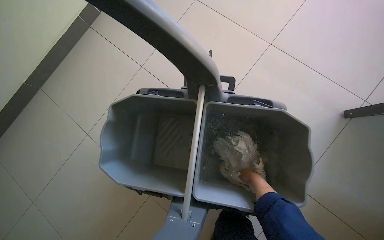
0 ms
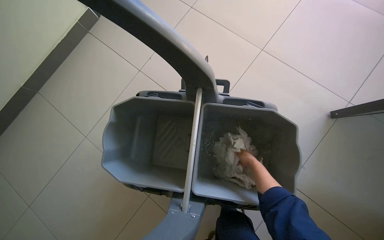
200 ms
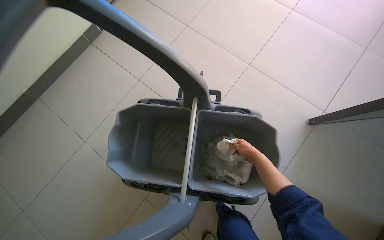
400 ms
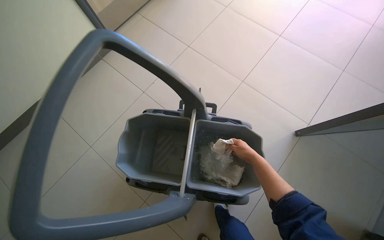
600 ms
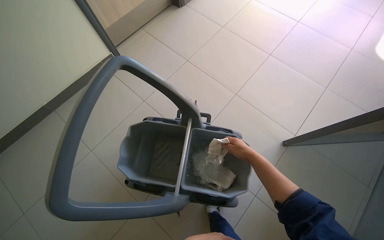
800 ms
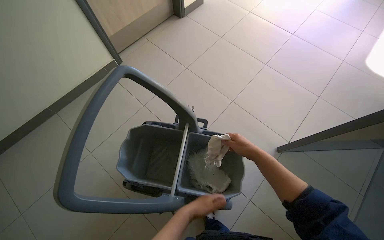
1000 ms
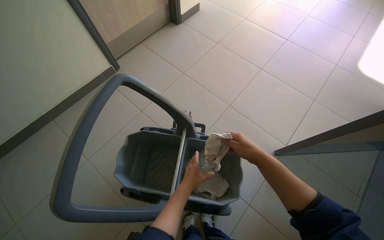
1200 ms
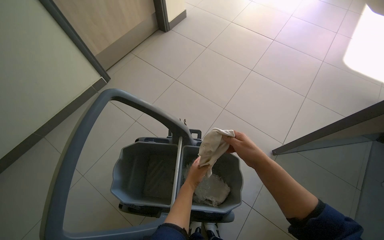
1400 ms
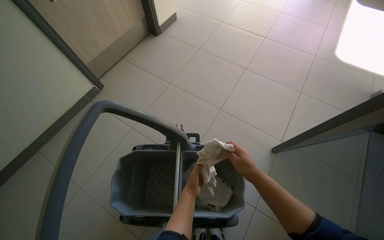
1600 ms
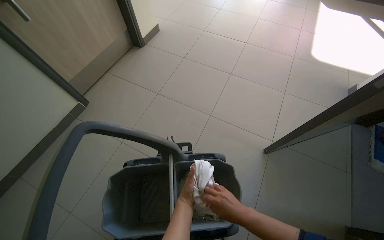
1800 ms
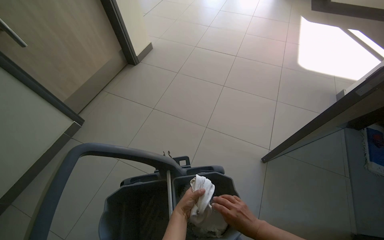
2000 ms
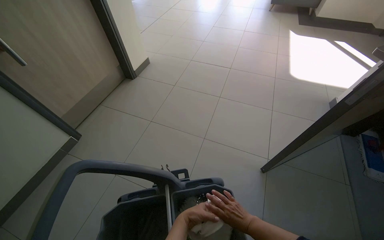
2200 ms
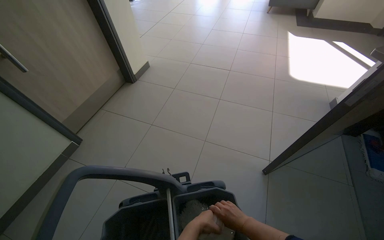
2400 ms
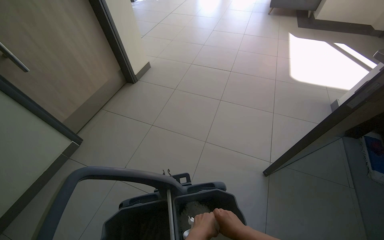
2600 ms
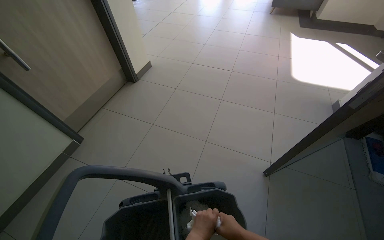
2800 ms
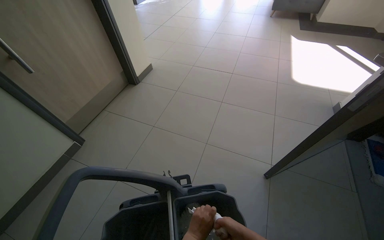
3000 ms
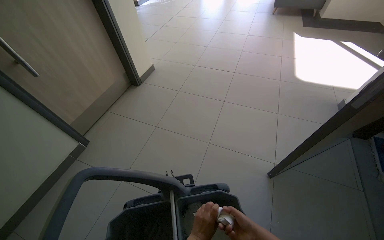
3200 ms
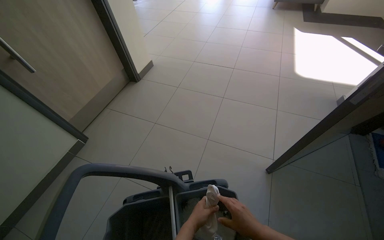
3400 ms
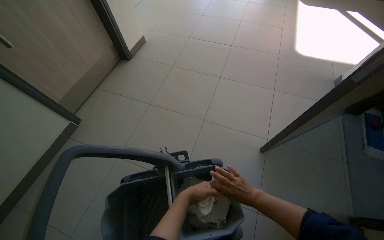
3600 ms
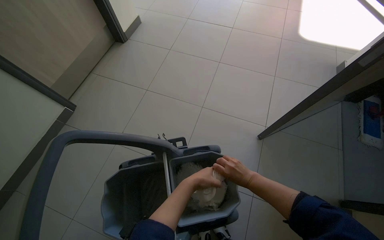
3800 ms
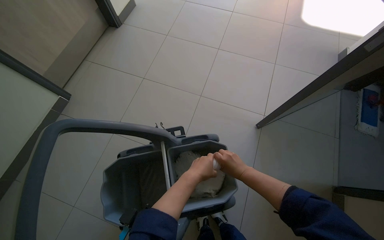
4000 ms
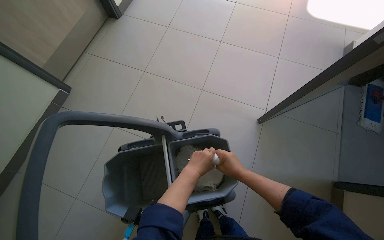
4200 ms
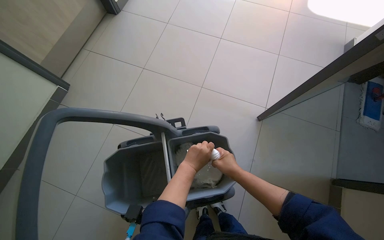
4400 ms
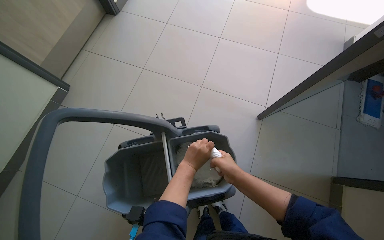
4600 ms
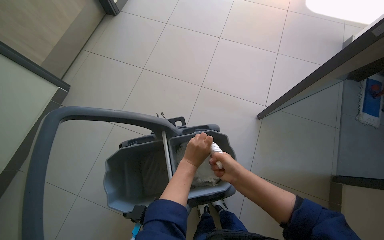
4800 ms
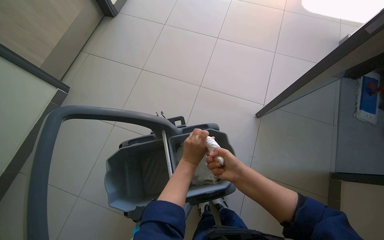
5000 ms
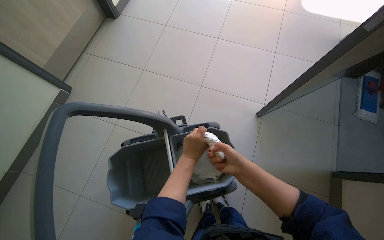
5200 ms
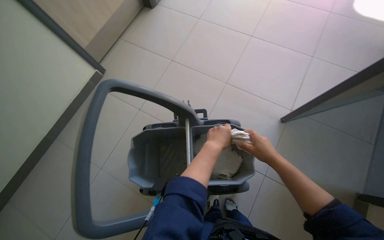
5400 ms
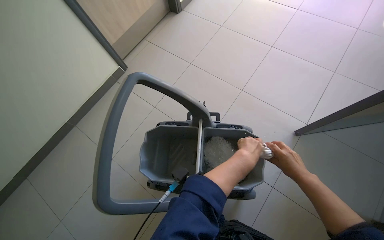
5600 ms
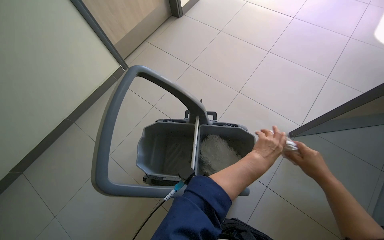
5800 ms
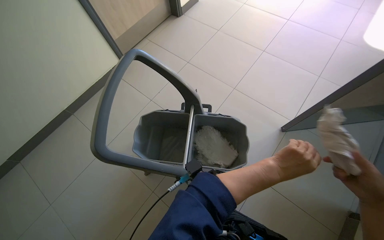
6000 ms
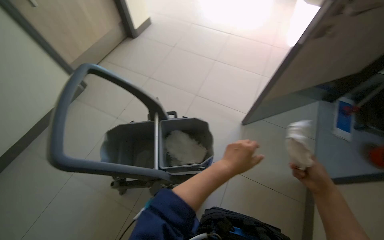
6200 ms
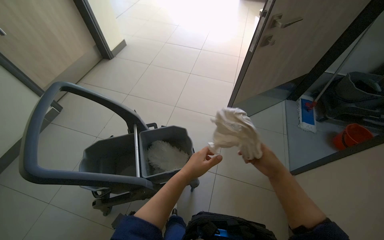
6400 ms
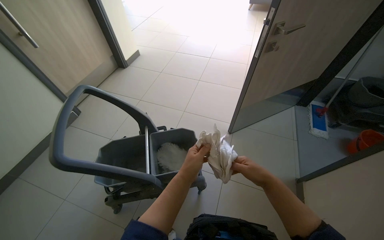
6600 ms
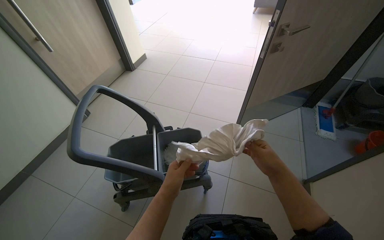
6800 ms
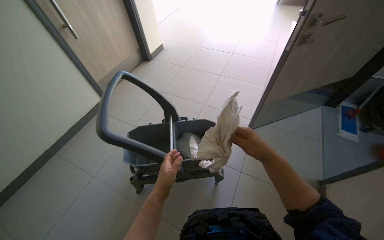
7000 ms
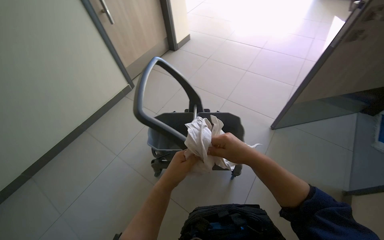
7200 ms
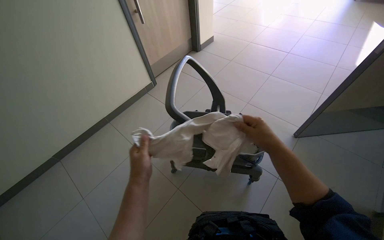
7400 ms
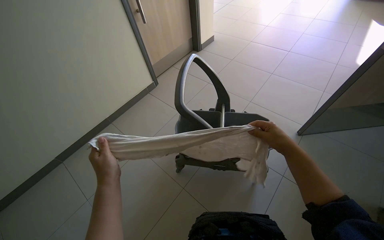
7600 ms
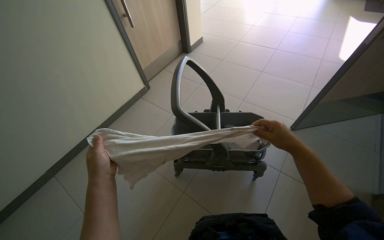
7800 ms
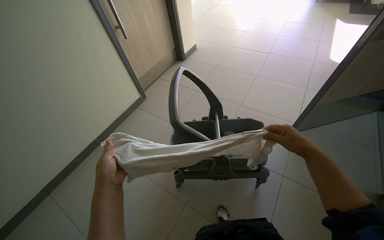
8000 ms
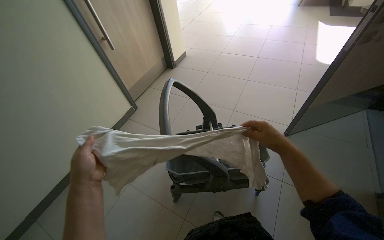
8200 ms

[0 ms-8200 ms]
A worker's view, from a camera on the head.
Job: preparing cleaning supplies.
The whole recording: Collecting cleaning cloths and mop. The worker collects cleaning cloths and a mop head from a rack and places them into the cart.
0 ms to 1600 ms: The wearer looks approximately 20 degrees further upward. The right hand heads nearer to the camera and up the picture, covering roughly 50 cm.
1600 ms to 3200 ms: The view tilts about 10 degrees upward.
3200 ms to 5000 ms: The wearer looks about 20 degrees further downward.
5000 ms to 6600 ms: The camera travels approximately 50 cm. The view tips upward by roughly 20 degrees.
6600 ms to 8200 ms: The left hand heads to the left, covering about 60 cm; the right hand heads up the picture, covering roughly 10 cm.

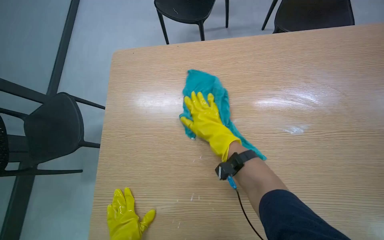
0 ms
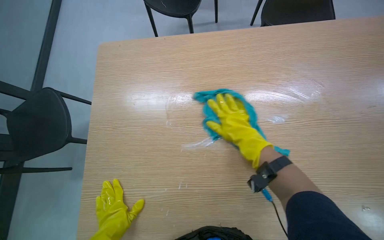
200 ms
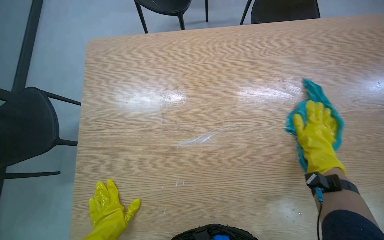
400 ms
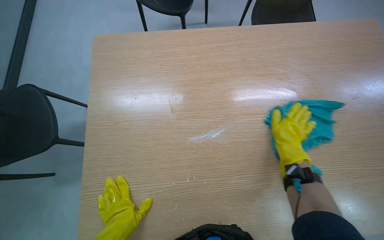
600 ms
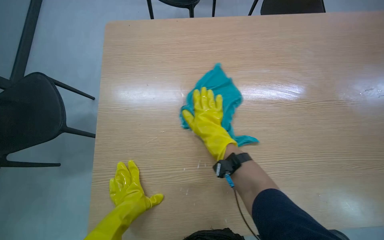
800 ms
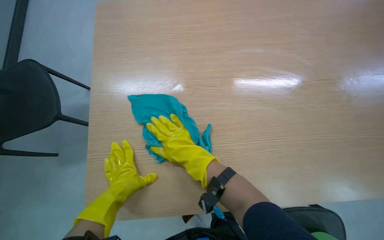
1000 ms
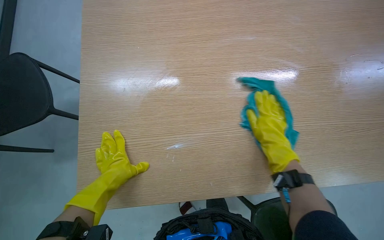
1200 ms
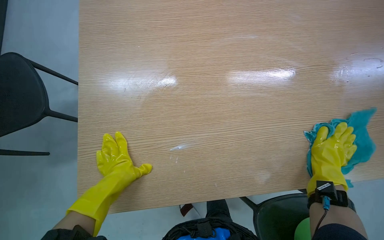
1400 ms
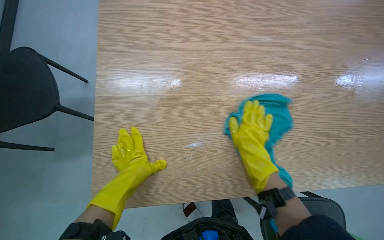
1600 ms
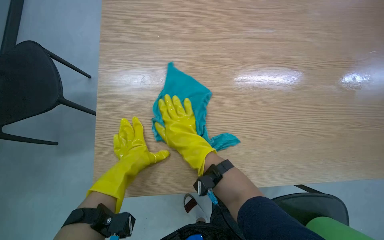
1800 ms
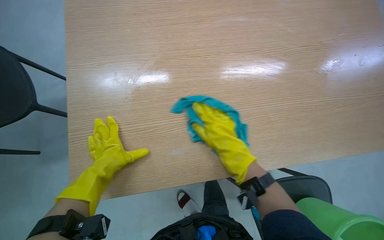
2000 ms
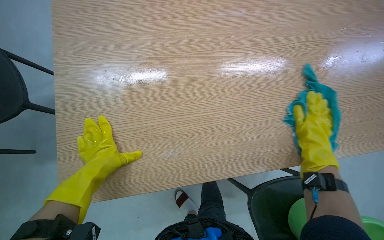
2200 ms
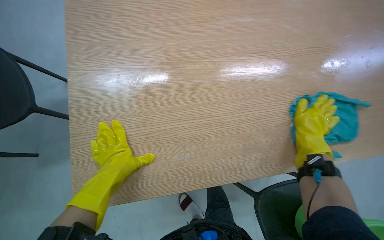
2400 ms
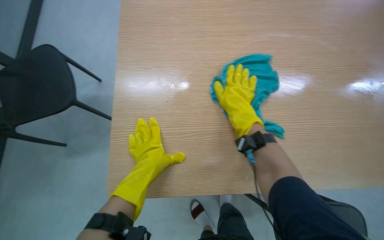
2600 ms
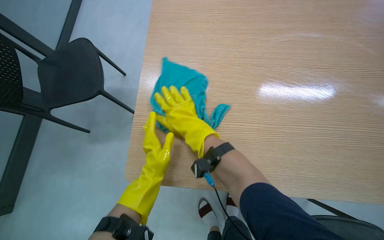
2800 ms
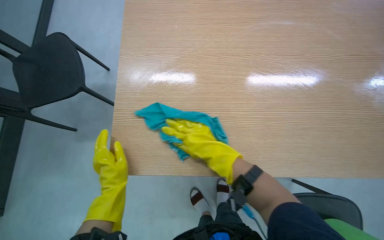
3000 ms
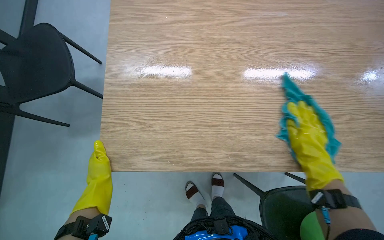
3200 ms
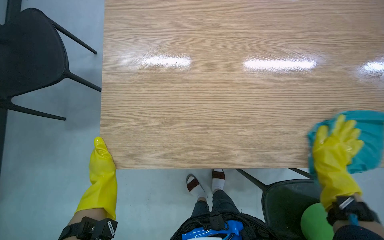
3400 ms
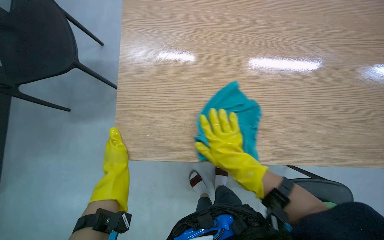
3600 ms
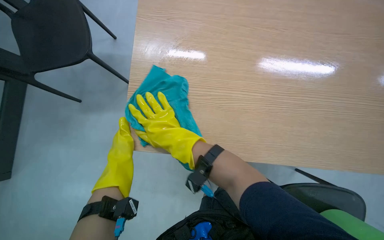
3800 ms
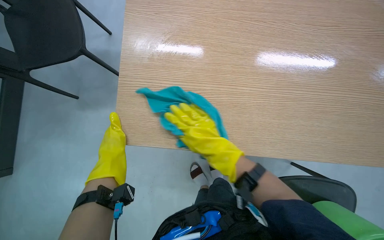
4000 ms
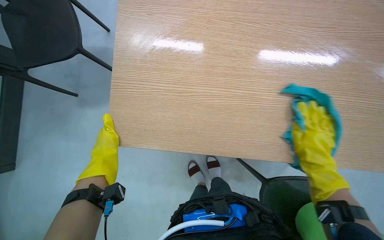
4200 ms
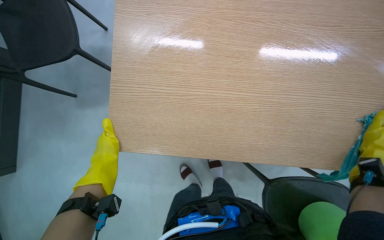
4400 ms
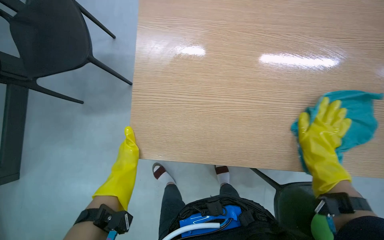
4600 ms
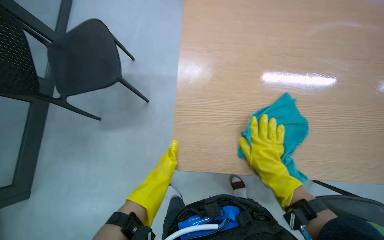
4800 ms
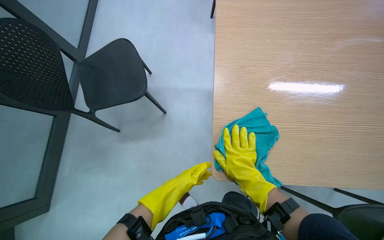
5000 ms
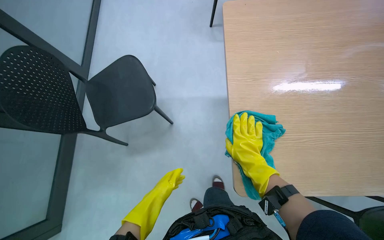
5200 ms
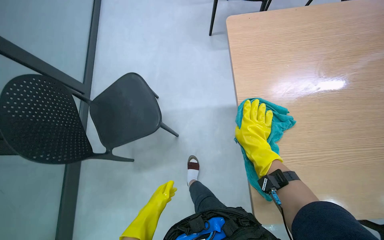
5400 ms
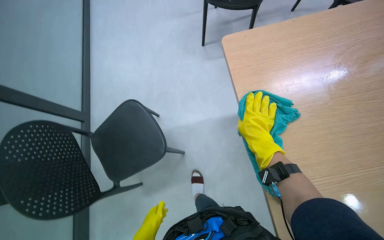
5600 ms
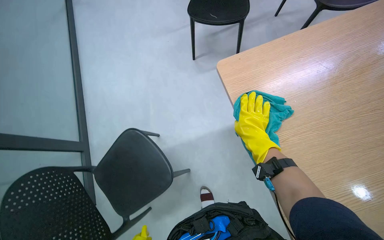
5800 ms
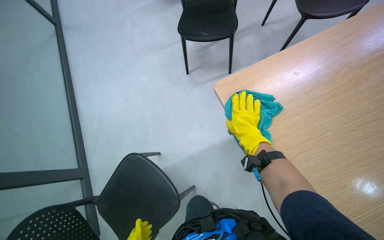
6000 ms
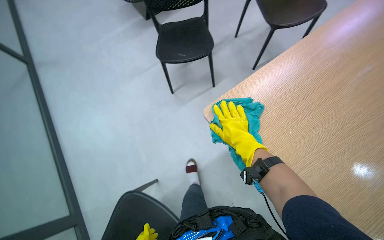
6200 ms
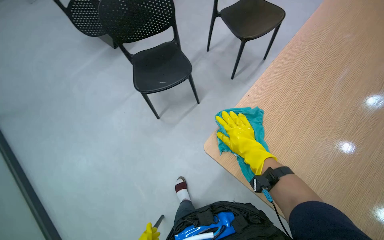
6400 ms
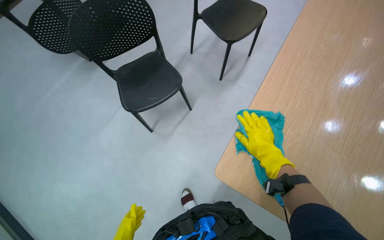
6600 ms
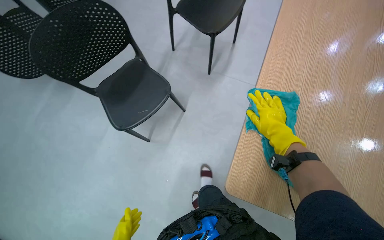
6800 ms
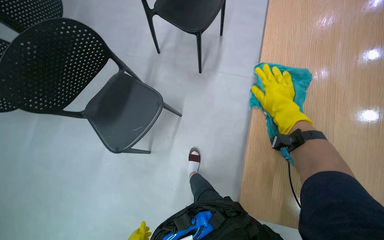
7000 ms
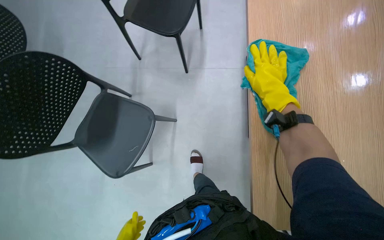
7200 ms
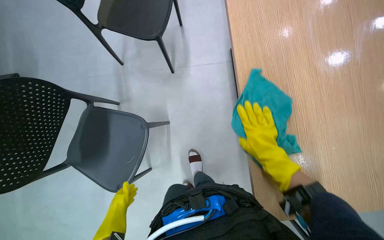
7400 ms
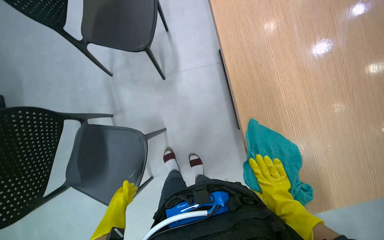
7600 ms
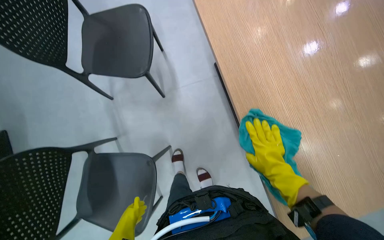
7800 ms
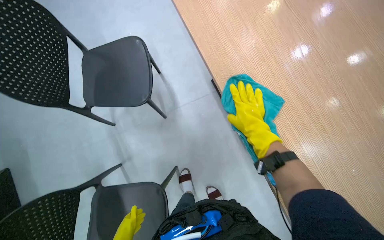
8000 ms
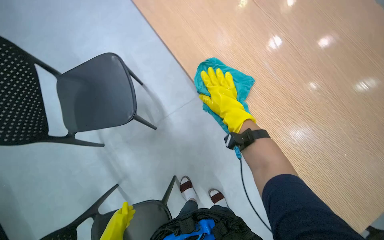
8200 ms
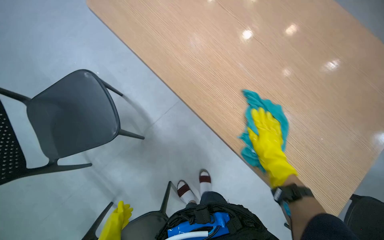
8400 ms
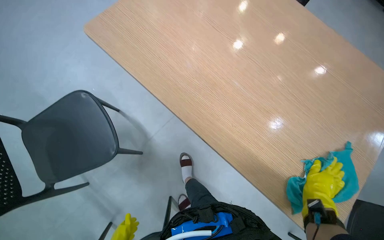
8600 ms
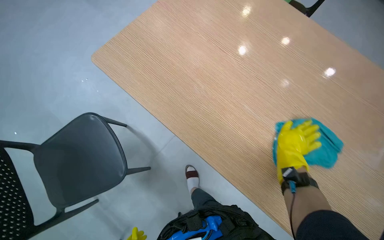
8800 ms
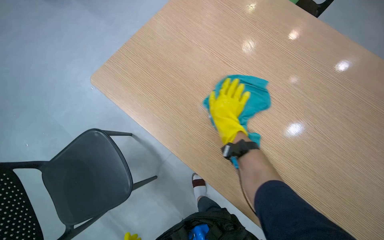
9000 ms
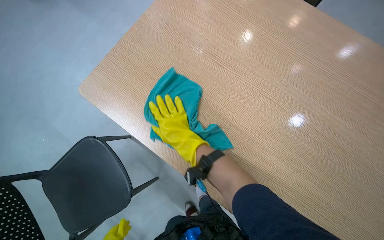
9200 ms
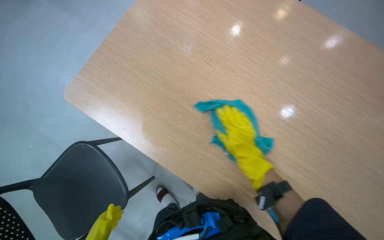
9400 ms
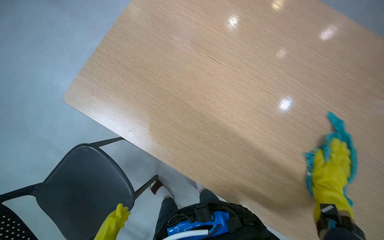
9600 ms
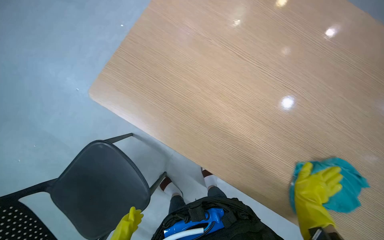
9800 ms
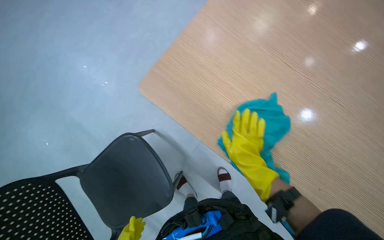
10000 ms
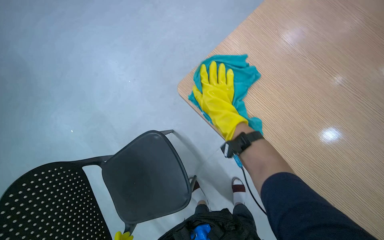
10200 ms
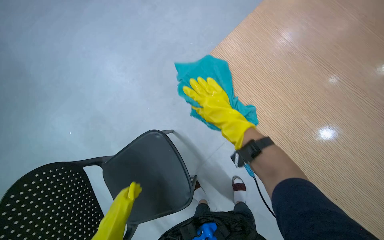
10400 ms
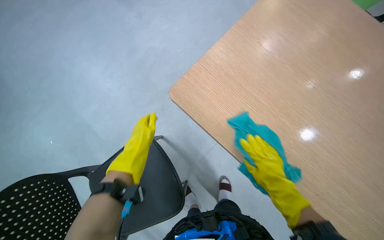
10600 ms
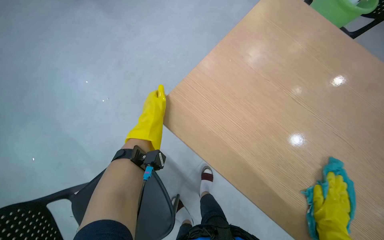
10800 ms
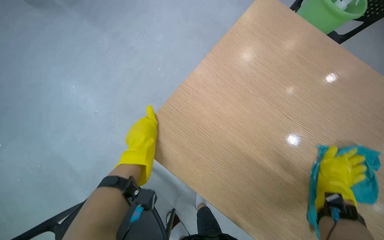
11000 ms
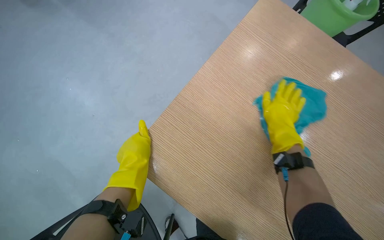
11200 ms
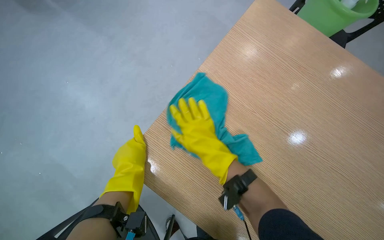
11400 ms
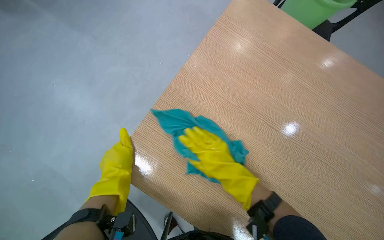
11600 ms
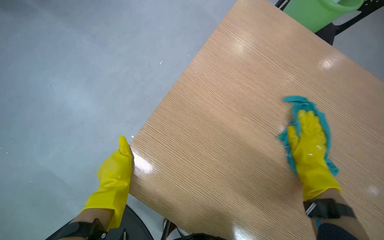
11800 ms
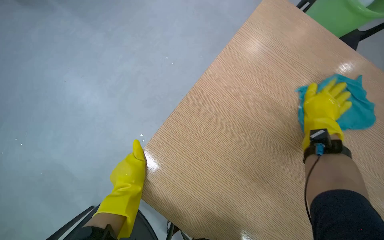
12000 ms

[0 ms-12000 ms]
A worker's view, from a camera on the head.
Job: wiping surfaces.
The whole recording: Cleaning wooden table. The worker wipes the wooden table surface with a blue cleaning cloth.
0 ms to 1600 ms: The right hand moves left and right over approximately 40 cm, changing direction 3 times.
1600 ms to 3000 ms: The right hand swings left and right, roughly 40 cm each way, with 2 reversals.
3000 ms to 4400 ms: The right hand swings left and right, roughly 50 cm each way, with 2 reversals.
4400 ms to 6000 ms: The wearer looks roughly 20 degrees further upward. The right hand moves to the left and farther from the camera, approximately 35 cm.
6000 ms to 7600 ms: The camera travels some 50 cm. The head turns to the right by some 80 degrees.
7600 ms to 9000 ms: The camera pitches upward, by about 15 degrees. The scene rotates counterclockwise by about 40 degrees.
9000 ms to 10400 ms: The view tips downward by some 10 degrees. The right hand moves left and right over about 50 cm, changing direction 2 times.
10400 ms to 12000 ms: The view tilts approximately 15 degrees upward. The right hand swings left and right, some 40 cm each way, with 2 reversals.
